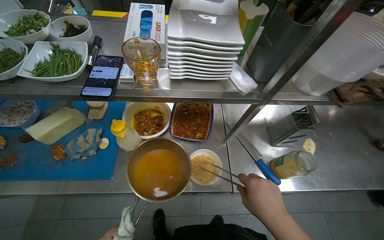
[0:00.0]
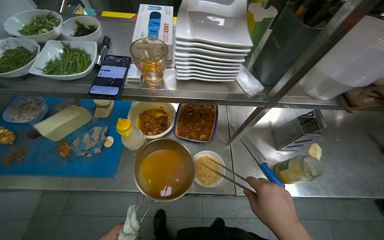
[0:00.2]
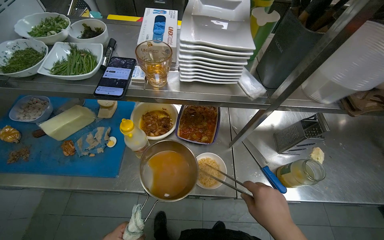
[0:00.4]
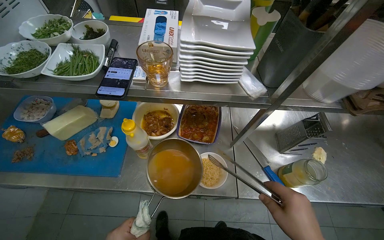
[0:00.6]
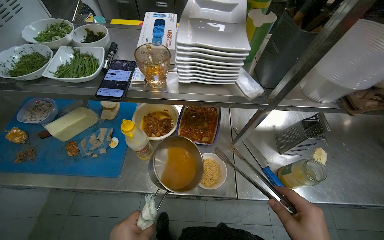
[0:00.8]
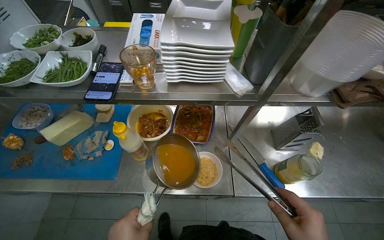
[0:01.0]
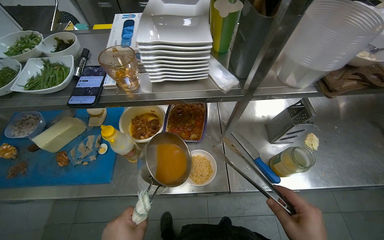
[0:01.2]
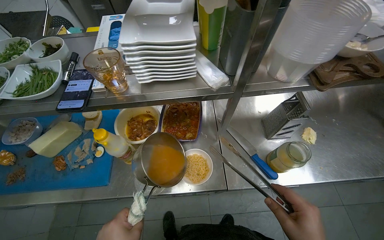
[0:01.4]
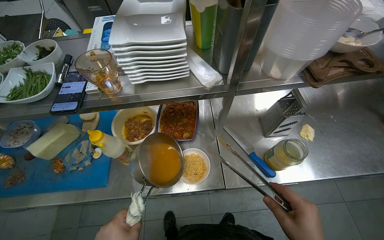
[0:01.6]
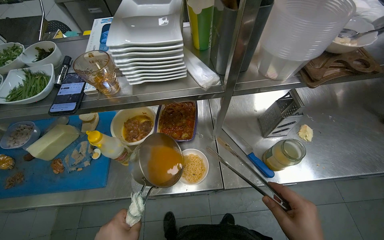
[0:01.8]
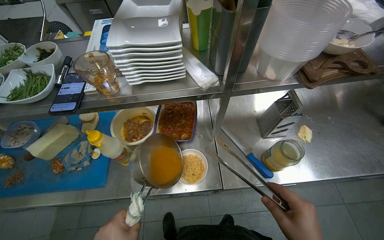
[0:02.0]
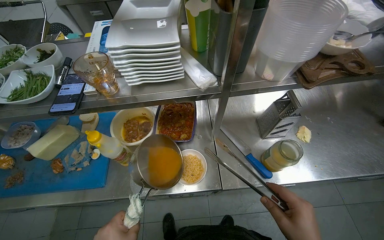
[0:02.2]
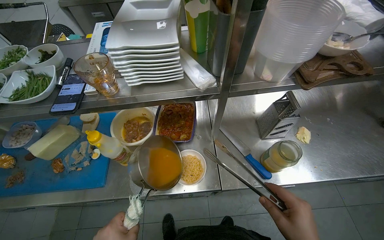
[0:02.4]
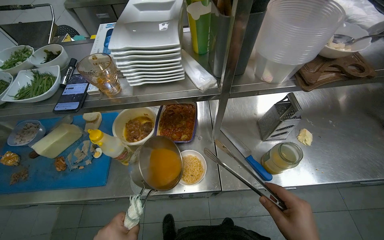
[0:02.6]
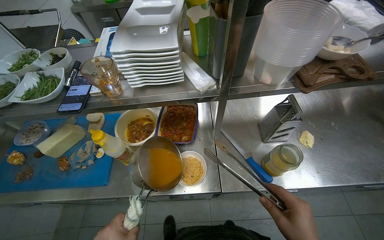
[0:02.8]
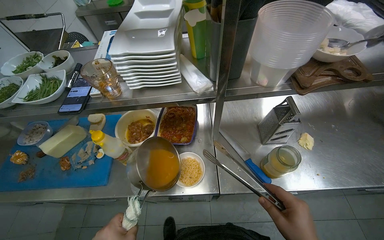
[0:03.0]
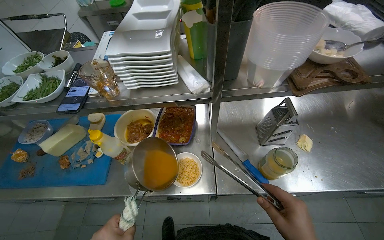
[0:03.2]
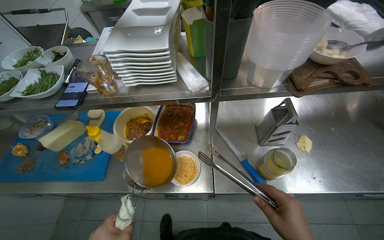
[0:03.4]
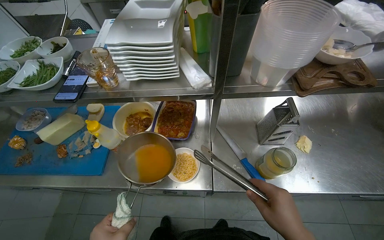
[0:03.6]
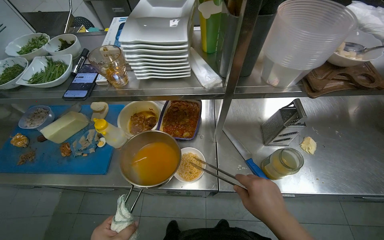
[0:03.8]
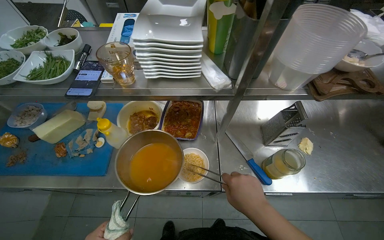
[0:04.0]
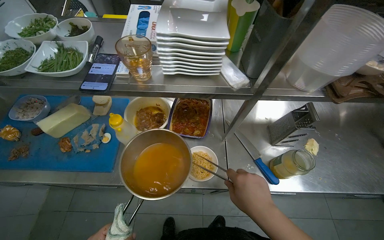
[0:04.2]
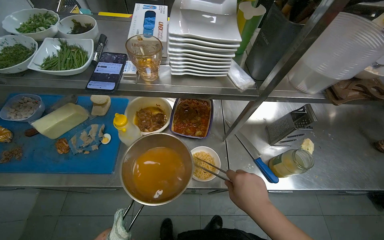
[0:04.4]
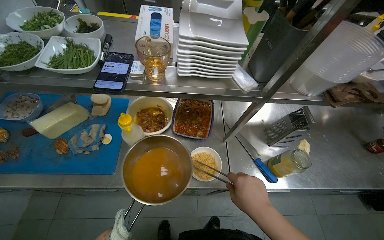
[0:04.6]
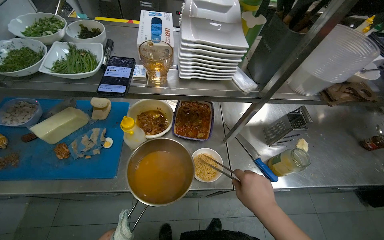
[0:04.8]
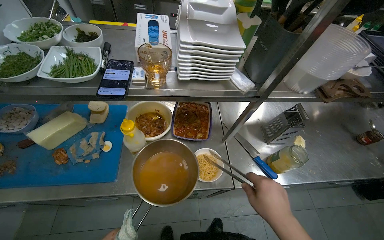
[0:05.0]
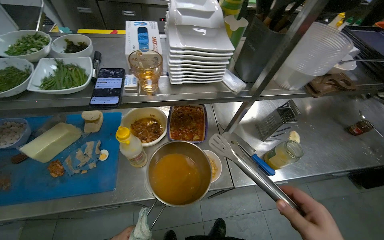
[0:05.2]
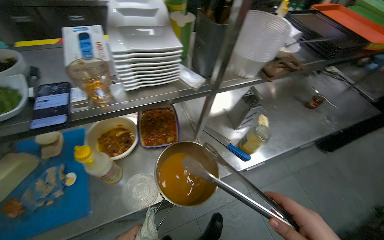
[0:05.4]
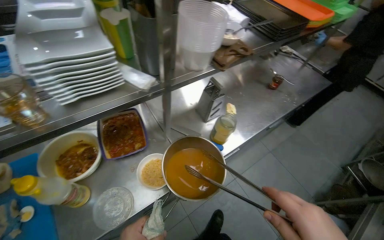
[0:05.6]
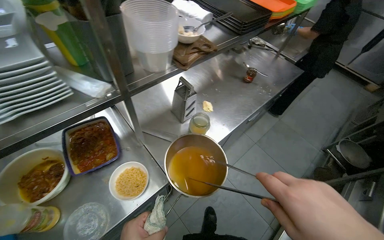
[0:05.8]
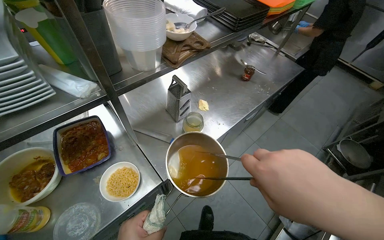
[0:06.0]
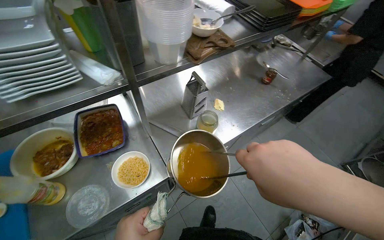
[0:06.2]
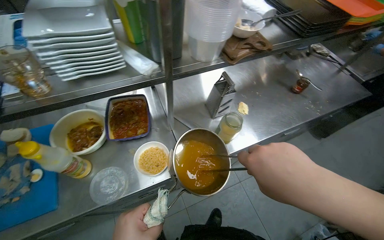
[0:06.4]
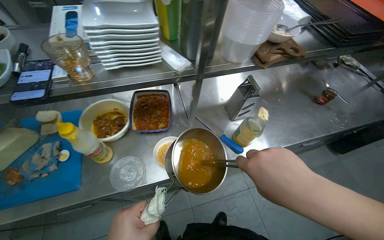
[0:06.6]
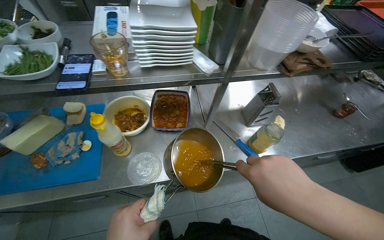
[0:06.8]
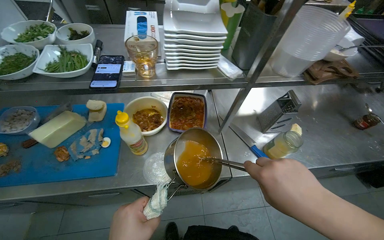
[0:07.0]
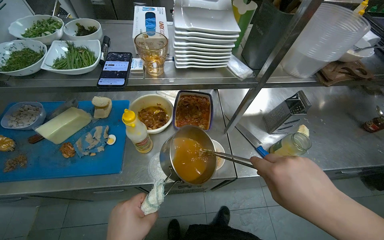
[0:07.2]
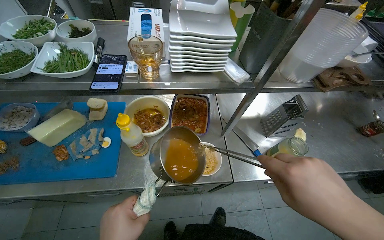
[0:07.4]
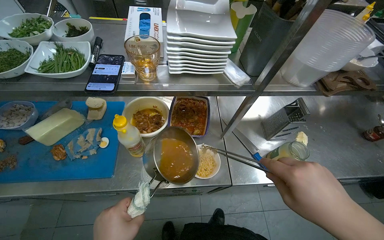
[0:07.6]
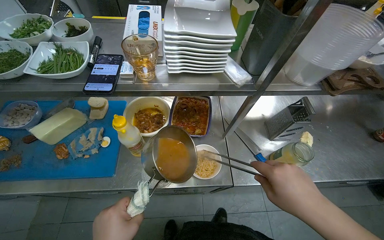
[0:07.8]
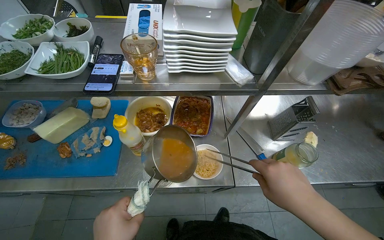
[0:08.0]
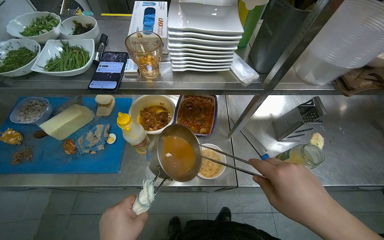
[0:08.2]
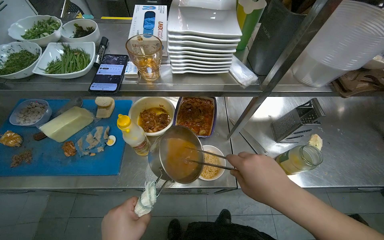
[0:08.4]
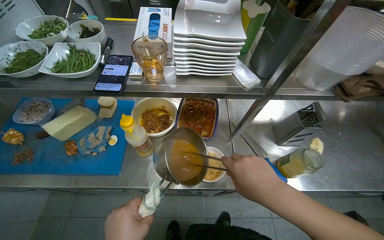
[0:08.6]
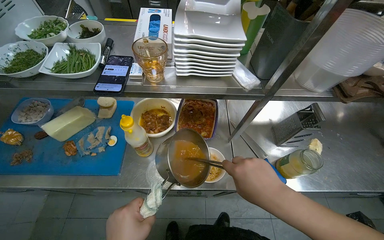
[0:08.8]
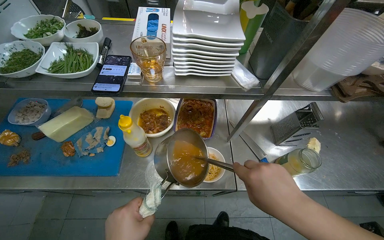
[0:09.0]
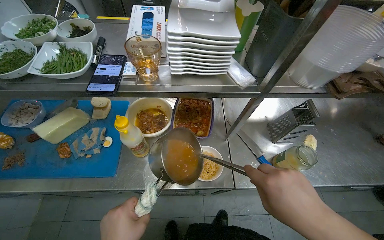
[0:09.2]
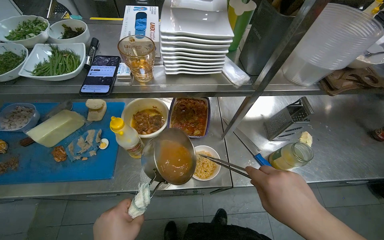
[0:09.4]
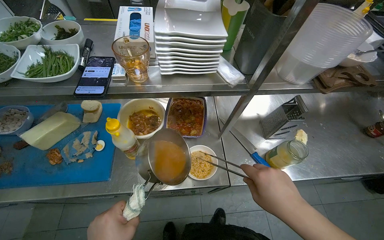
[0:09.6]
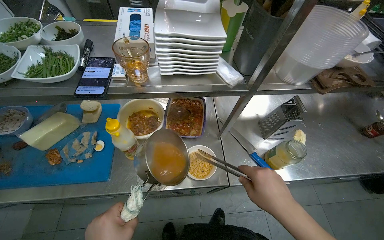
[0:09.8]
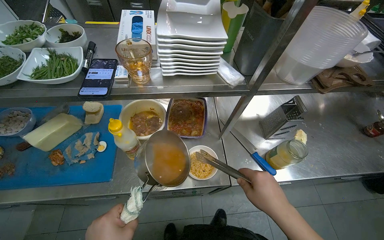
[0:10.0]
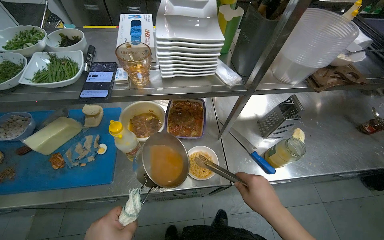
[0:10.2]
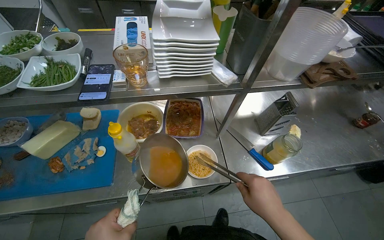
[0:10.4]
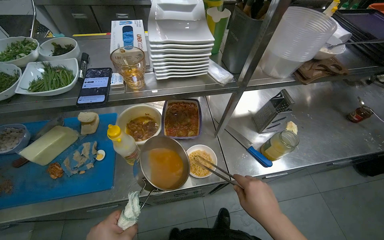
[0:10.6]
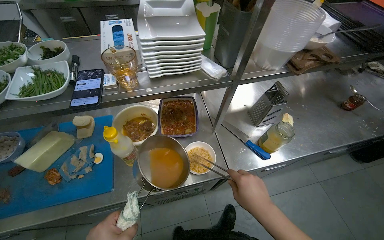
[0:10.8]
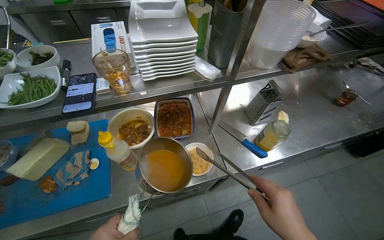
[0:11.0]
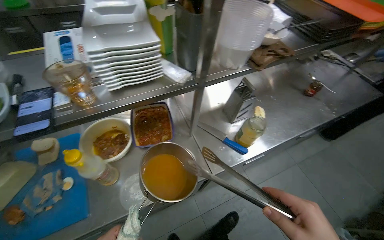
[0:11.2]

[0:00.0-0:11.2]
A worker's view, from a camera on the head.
Job: preparing food.
The whole recording: Stirring and serving soup. The worker stirs soup in a pot with tongs and scoops it into a bowl with a ladle.
0:06.4 to 0:08.0: The head turns to the left by about 20 degrees. The right hand travels farther from the camera by about 10 cm.

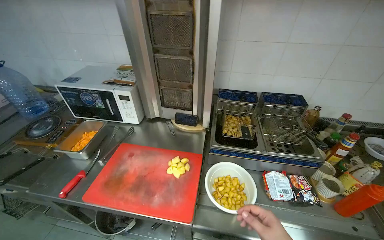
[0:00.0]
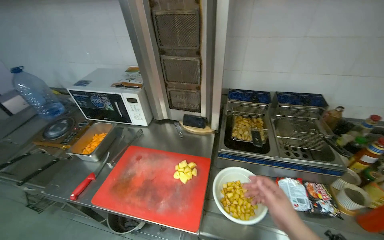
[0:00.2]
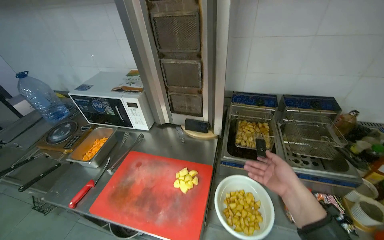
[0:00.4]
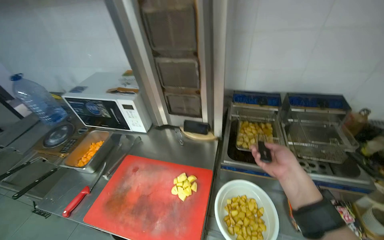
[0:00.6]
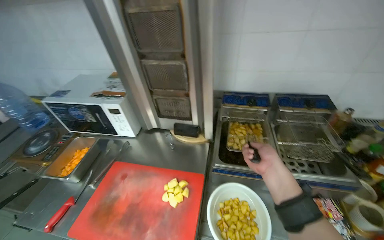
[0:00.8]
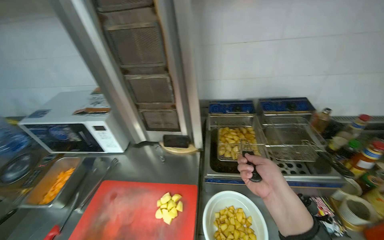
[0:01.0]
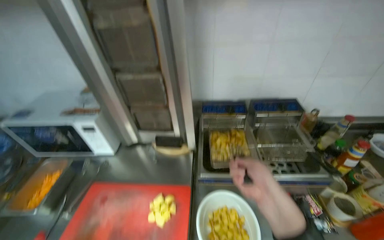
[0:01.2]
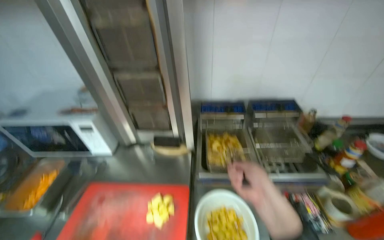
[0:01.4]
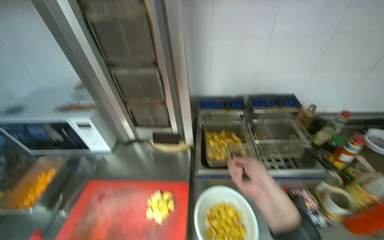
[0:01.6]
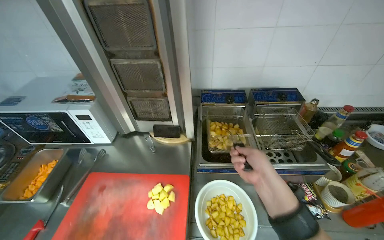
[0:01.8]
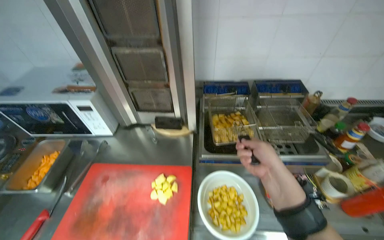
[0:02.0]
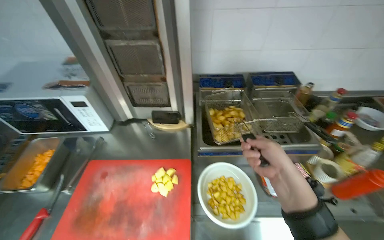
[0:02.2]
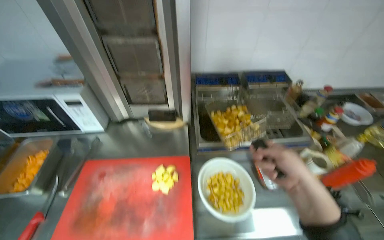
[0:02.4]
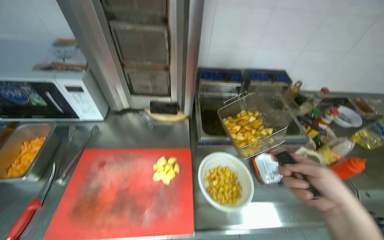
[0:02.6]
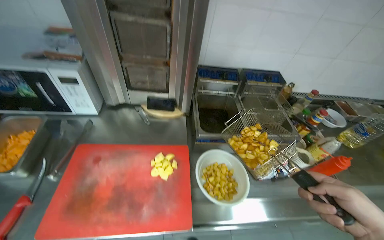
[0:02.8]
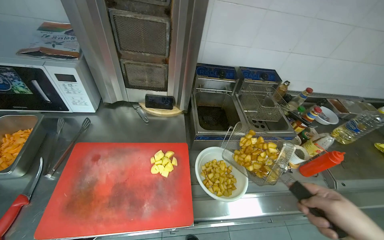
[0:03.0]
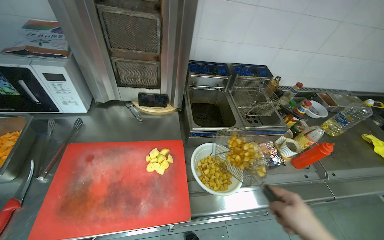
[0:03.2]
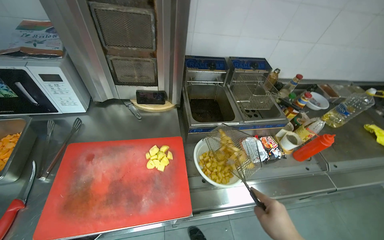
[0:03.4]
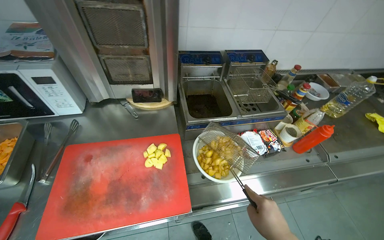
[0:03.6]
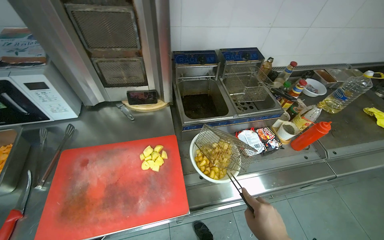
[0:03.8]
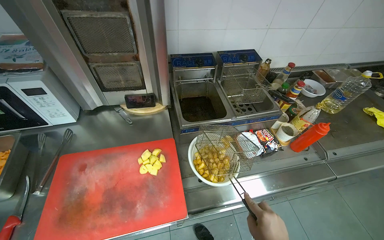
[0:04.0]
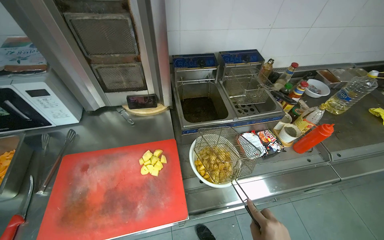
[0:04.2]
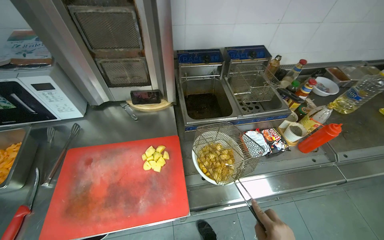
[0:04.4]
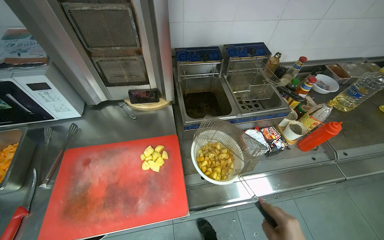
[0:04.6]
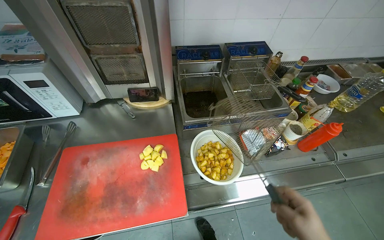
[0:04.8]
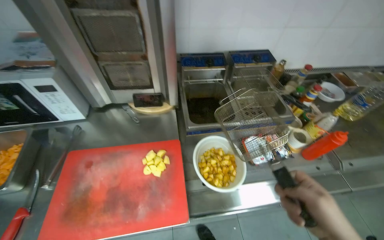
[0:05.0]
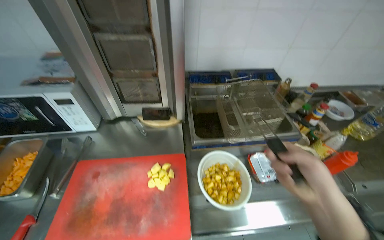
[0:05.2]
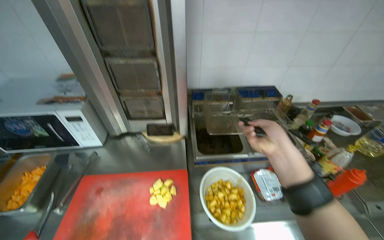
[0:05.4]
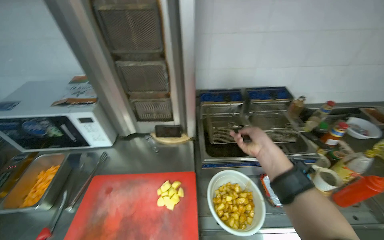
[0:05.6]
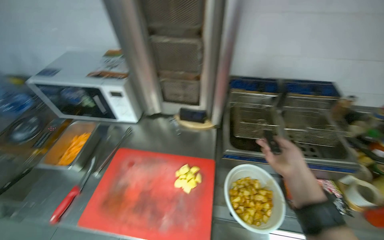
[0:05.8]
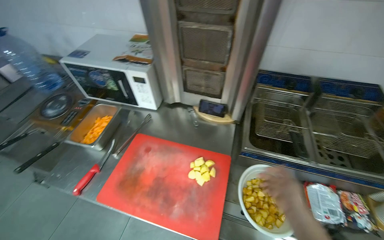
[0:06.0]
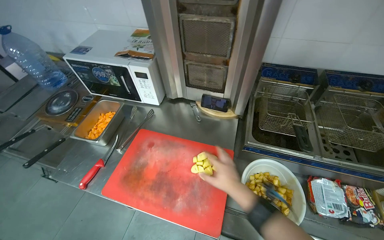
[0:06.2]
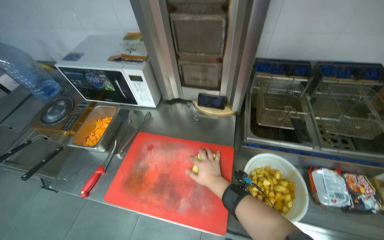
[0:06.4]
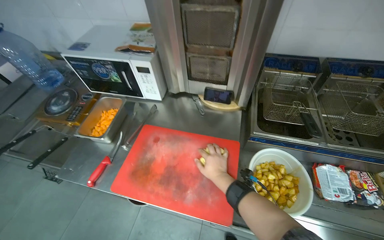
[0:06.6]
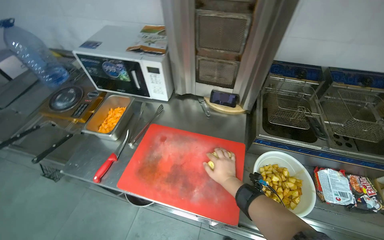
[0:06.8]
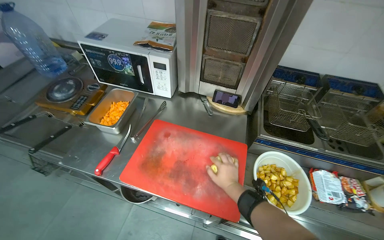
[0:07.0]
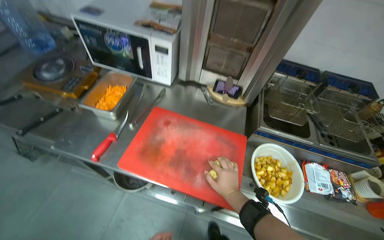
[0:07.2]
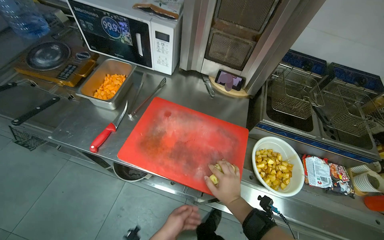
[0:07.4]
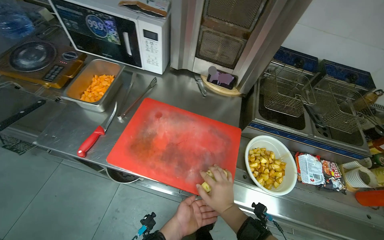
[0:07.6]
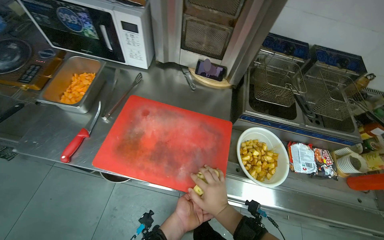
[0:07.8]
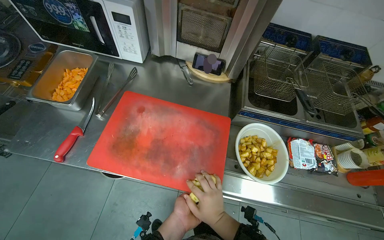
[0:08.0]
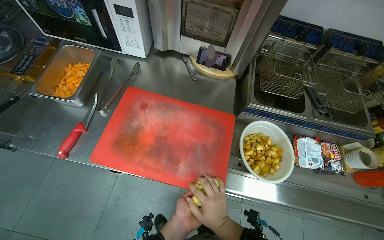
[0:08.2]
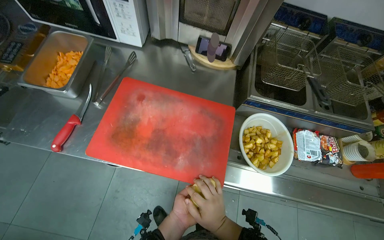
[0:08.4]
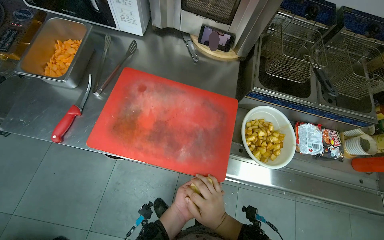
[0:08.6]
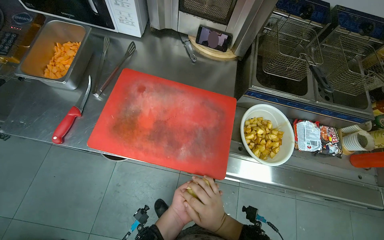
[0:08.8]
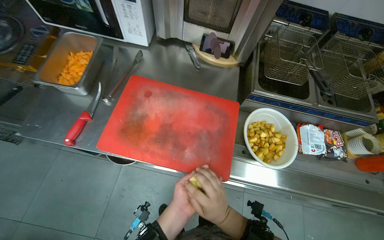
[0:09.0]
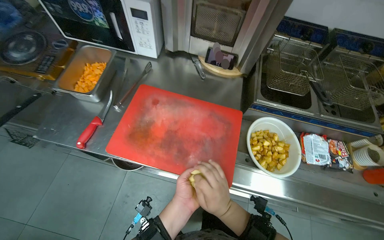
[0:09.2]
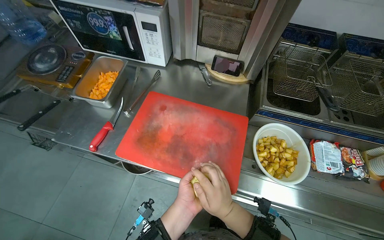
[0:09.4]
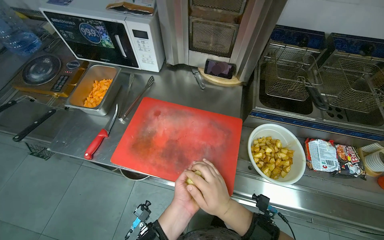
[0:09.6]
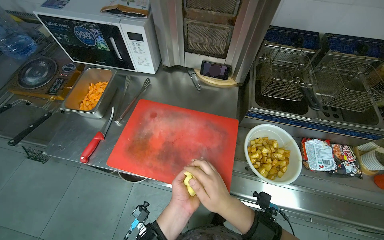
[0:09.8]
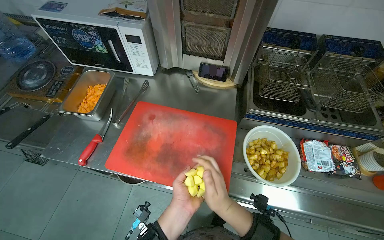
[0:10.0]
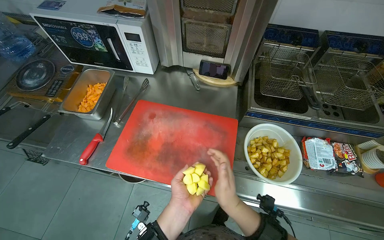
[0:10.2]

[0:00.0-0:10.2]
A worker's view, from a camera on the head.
Job: cooking food.
The whole recording: Frying potatoes. The worker places raw potatoes into the deep fryer and removes fried potatoes from it.
0:04.4 to 0:05.8: The head turns to the left by approximately 20 degrees.
0:05.8 to 0:07.2: The right hand travels to the left, farther from the camera and down the picture by some 40 cm.
0:07.2 to 0:08.8: The view tilts approximately 15 degrees downward.
0:08.8 to 0:10.2: The right hand travels up the picture by approximately 10 cm.
